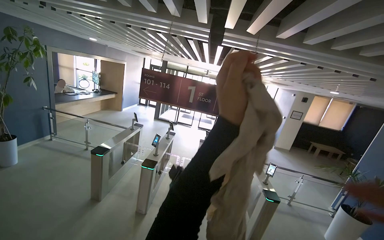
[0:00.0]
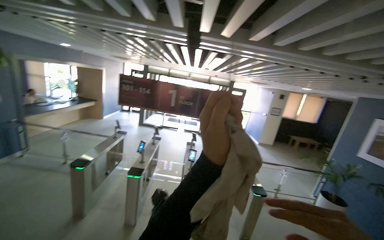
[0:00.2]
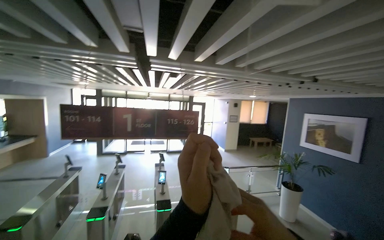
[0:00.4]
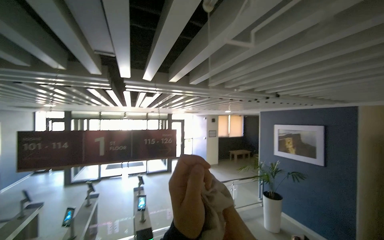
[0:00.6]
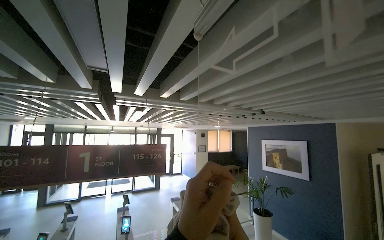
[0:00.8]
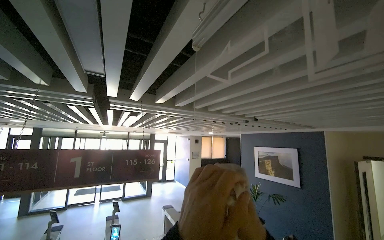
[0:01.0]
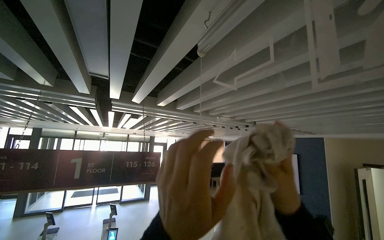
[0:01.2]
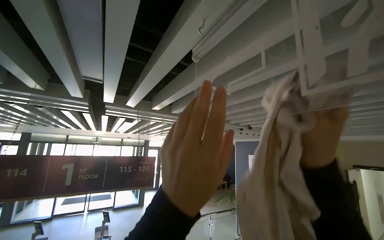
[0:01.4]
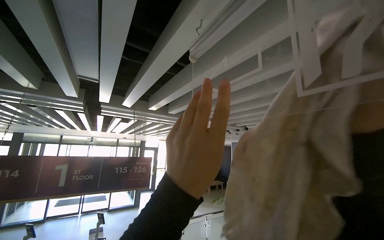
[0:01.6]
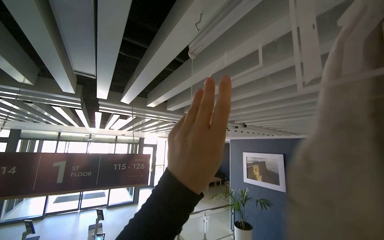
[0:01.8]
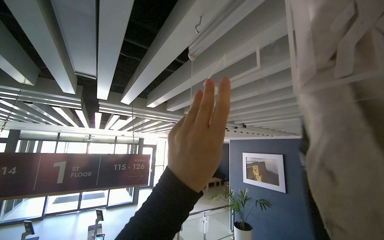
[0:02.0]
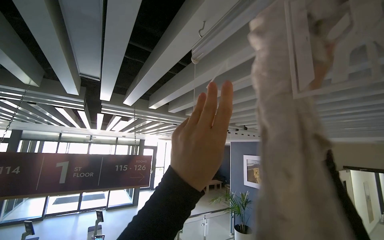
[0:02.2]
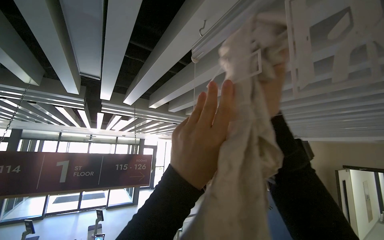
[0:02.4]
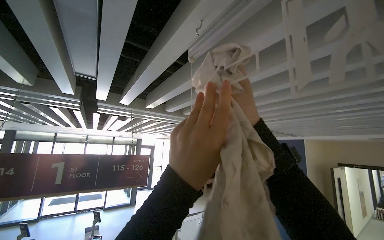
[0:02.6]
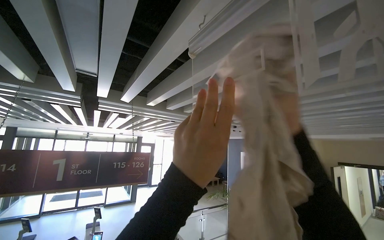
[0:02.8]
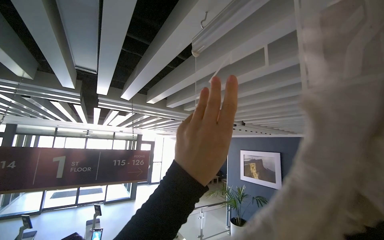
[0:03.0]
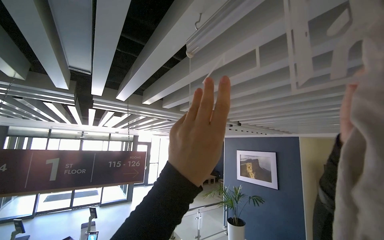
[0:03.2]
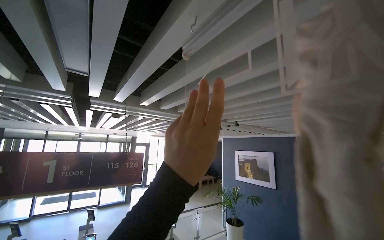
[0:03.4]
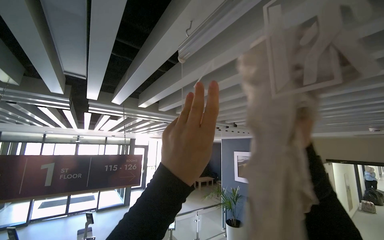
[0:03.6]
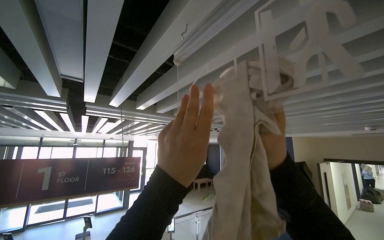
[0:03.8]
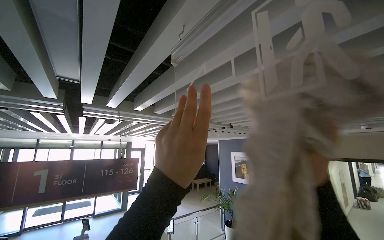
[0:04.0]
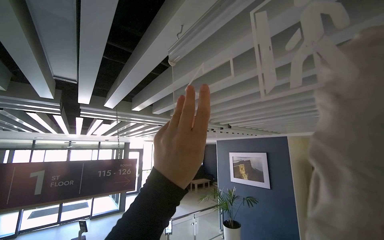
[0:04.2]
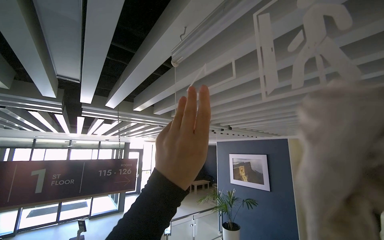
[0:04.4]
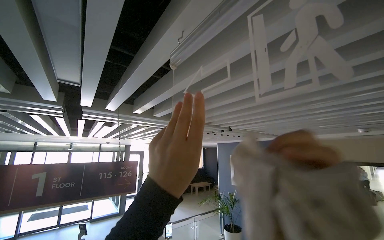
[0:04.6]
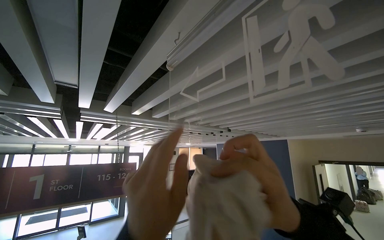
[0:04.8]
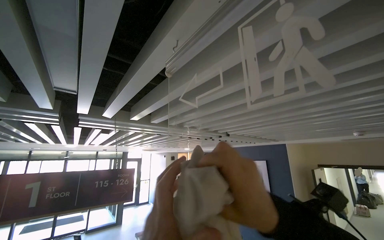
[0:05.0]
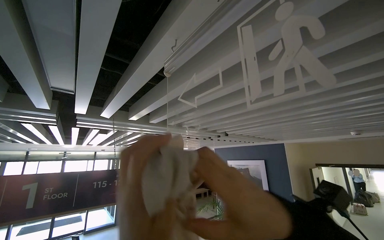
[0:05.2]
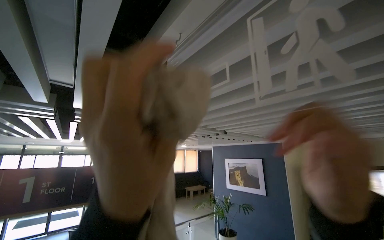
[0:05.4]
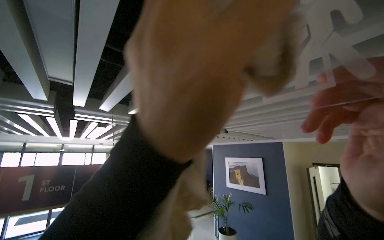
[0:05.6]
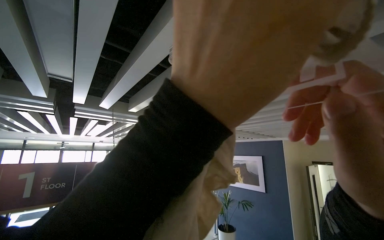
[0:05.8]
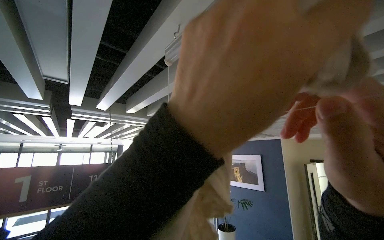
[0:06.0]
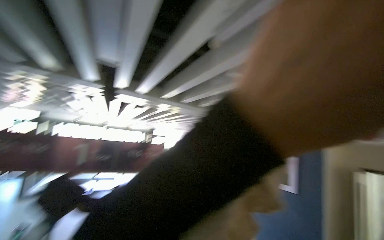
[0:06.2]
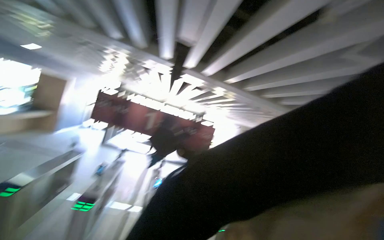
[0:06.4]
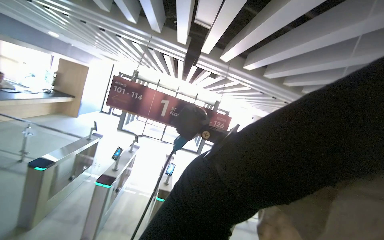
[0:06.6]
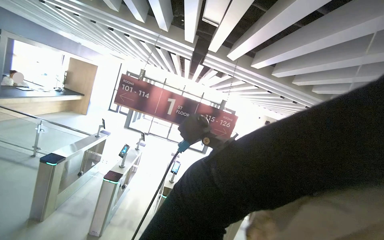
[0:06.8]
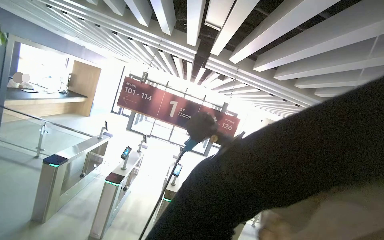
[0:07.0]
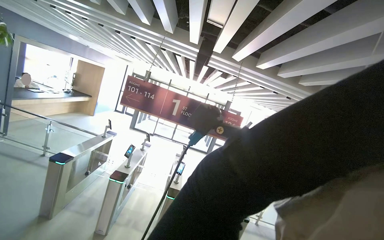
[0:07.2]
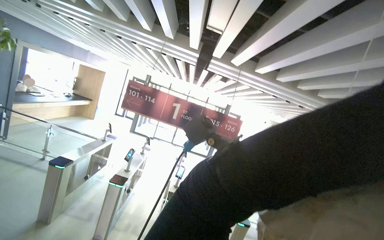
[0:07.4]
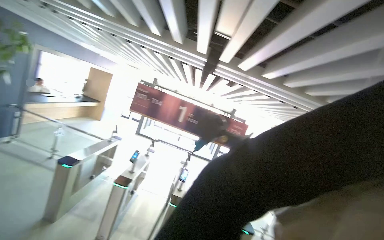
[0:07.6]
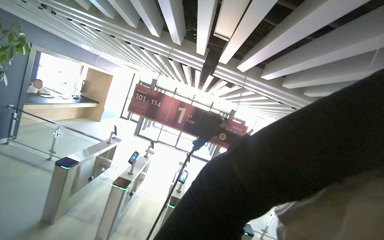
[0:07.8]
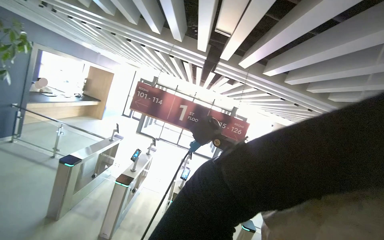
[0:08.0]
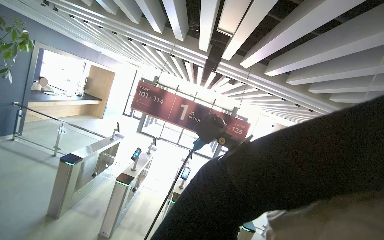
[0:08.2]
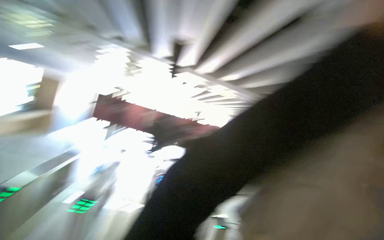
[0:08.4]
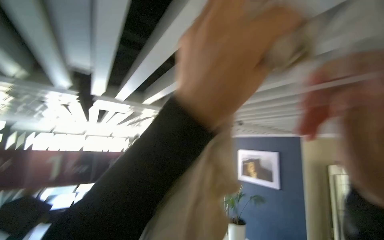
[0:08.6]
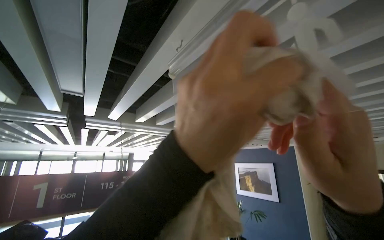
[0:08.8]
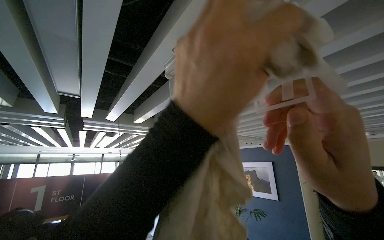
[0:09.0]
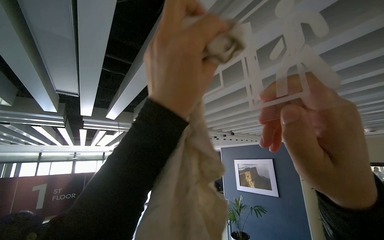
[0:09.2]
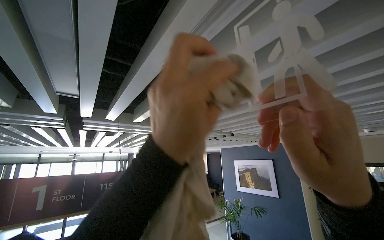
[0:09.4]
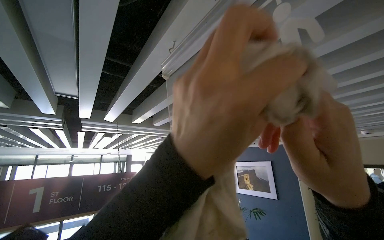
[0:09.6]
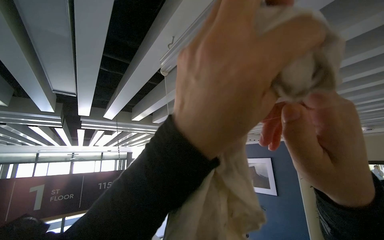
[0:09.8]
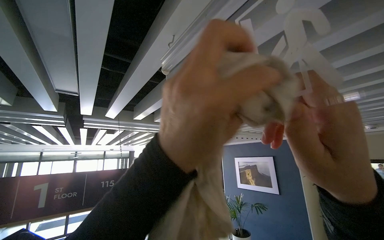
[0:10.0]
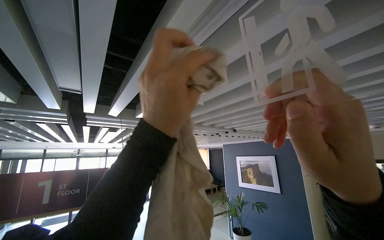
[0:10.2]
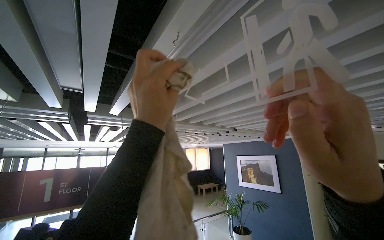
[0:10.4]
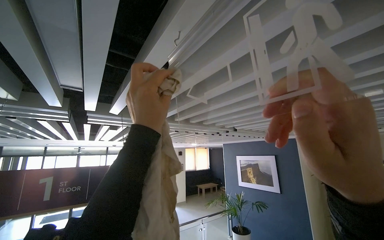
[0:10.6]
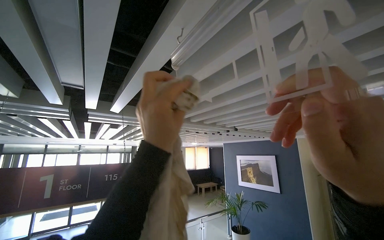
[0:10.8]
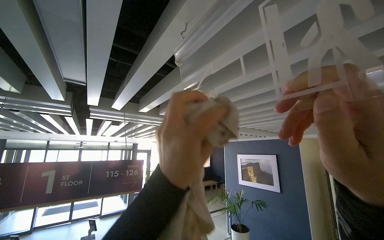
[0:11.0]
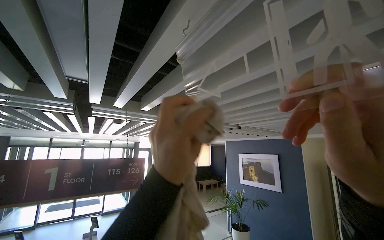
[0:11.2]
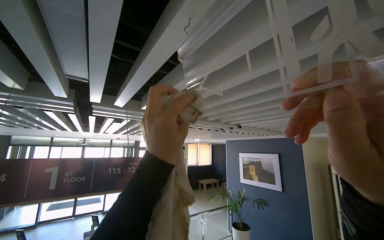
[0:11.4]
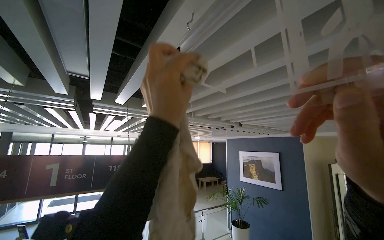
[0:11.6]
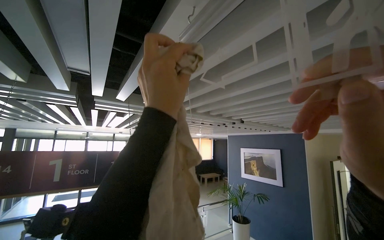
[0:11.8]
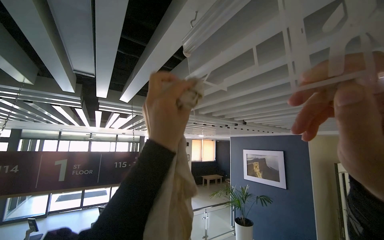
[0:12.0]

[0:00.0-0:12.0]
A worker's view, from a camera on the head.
Job: wiping surfaces.
The whole recording: Wiping Exit Sign. The worker wipes the Exit Sign with a cloth.
0:00.0 to 0:01.6: The wearer's head swings some 40 degrees to the right. The camera pitches upward, by roughly 25 degrees.
0:03.0 to 0:04.4: The right hand travels nearer to the camera by some 20 cm.
0:06.0 to 0:07.6: The head rotates roughly 40 degrees to the left.
0:09.0 to 0:10.4: The left hand shifts approximately 15 cm farther from the camera and to the left.
0:10.4 to 0:12.0: The left hand goes down the picture and returns, some 10 cm each way.

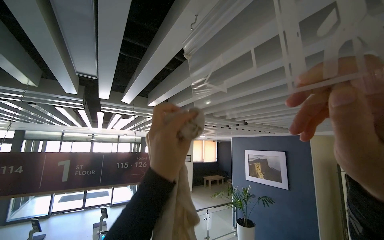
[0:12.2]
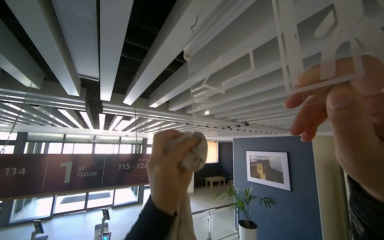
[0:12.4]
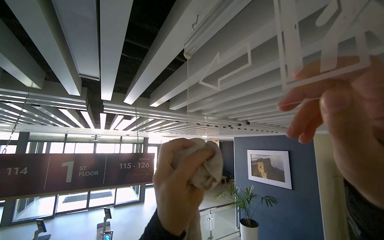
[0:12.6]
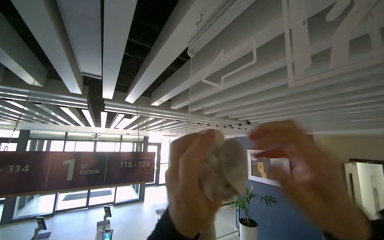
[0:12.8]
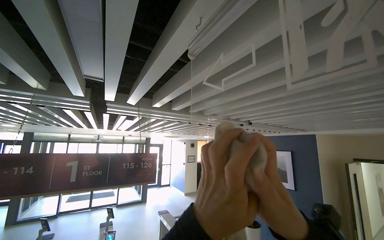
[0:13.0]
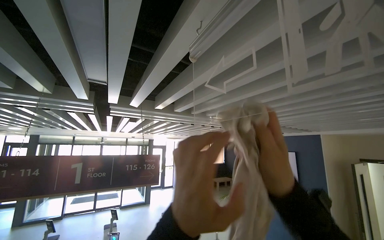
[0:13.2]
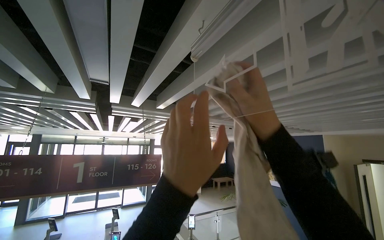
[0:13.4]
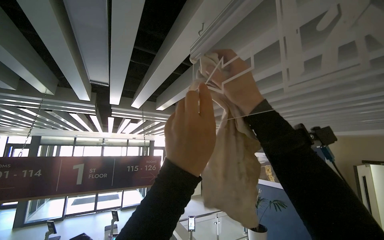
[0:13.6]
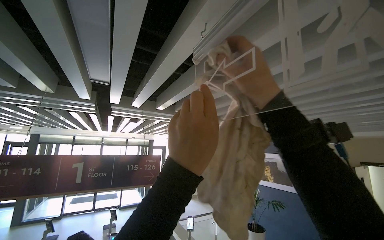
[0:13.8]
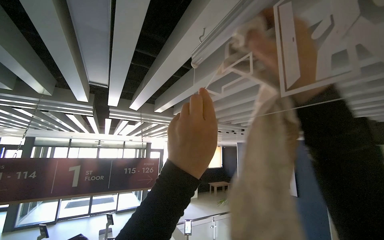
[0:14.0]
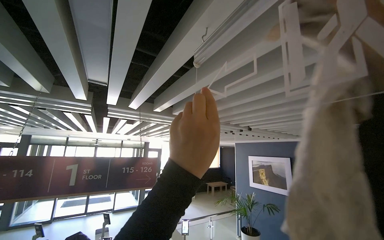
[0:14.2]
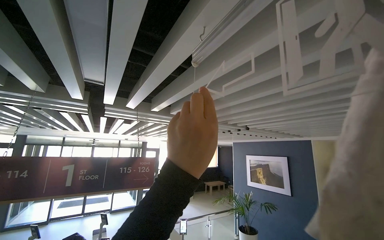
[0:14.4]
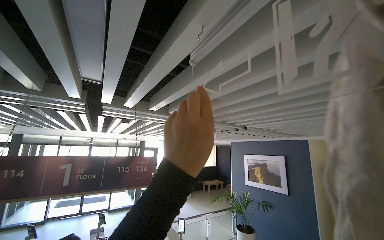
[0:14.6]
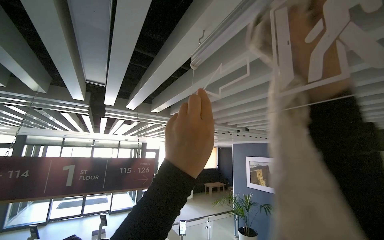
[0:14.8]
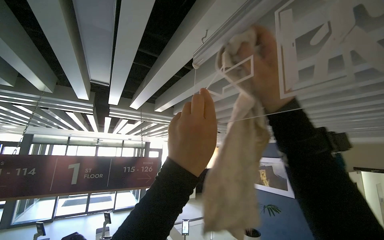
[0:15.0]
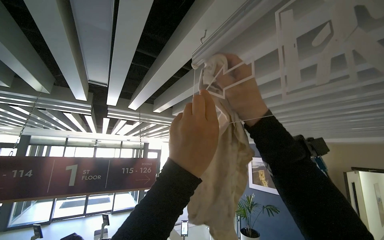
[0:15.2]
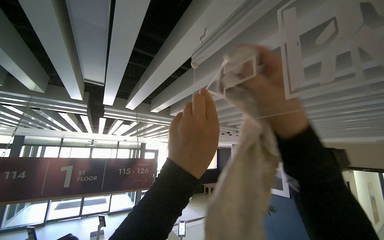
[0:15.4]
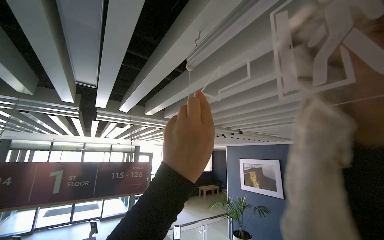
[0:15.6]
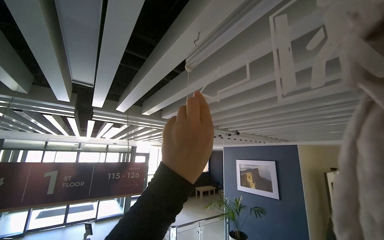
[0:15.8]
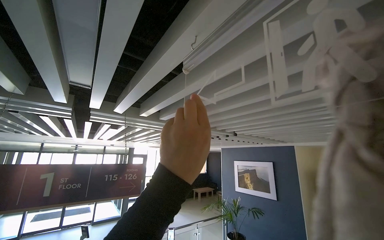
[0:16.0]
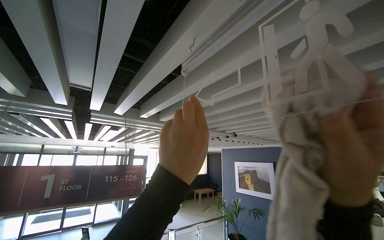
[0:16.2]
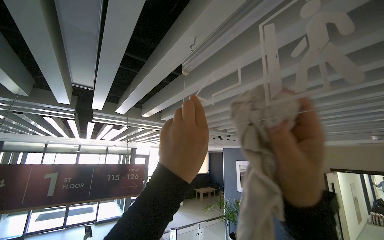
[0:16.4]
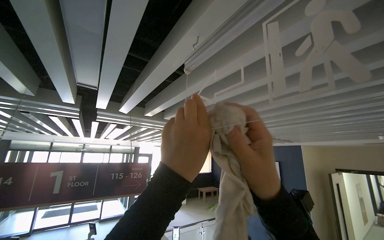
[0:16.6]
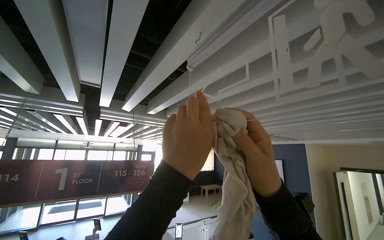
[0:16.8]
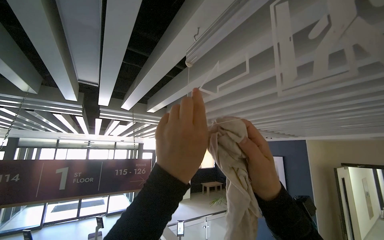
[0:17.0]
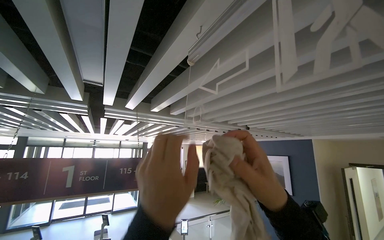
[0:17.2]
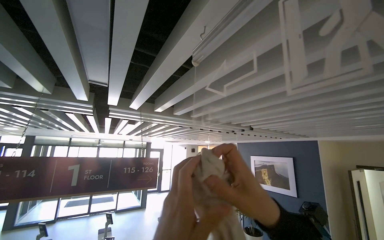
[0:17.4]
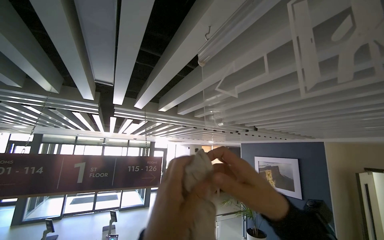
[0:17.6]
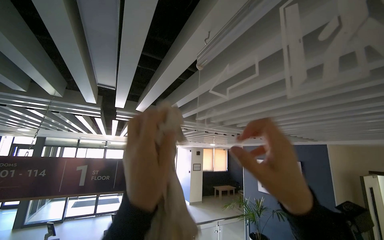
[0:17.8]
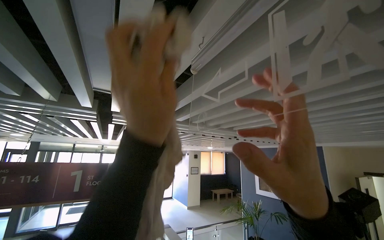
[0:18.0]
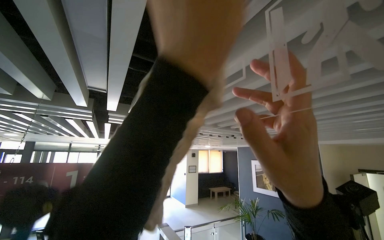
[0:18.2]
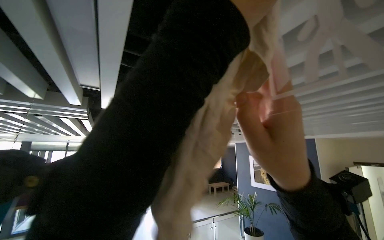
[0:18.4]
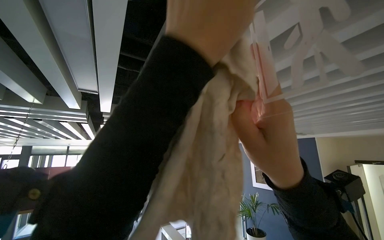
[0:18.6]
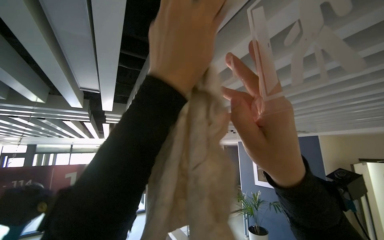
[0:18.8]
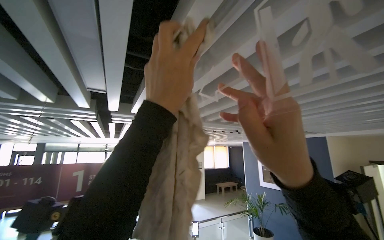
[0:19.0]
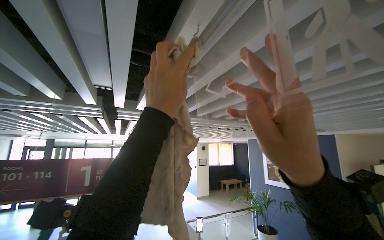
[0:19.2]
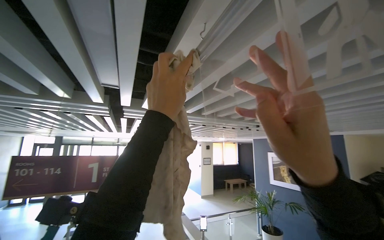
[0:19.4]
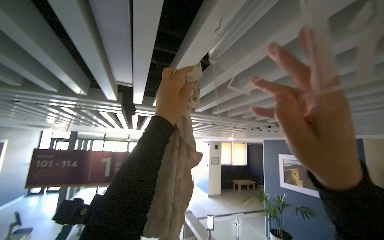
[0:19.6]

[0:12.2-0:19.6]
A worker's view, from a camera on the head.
Job: wiping surfaces.
The whole recording: Wiping Exit Sign. The worker wipes the Exit Sign with a cloth.
0:18.2 to 0:19.6: The left hand moves nearer and farther over roughly 15 cm, changing direction 2 times.
